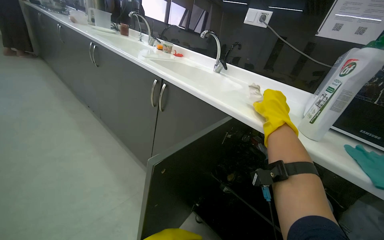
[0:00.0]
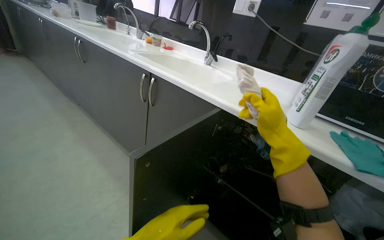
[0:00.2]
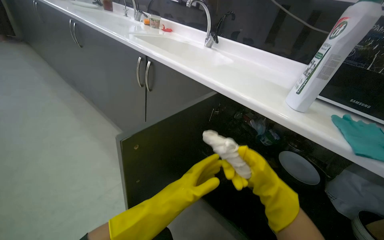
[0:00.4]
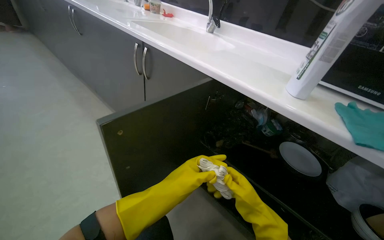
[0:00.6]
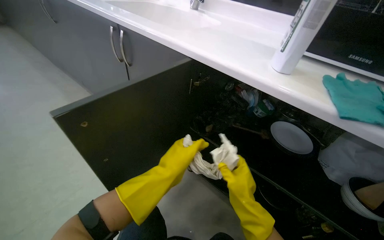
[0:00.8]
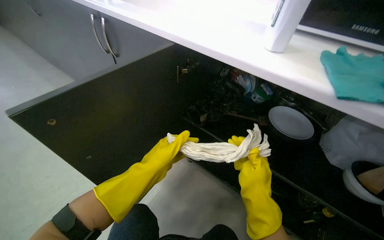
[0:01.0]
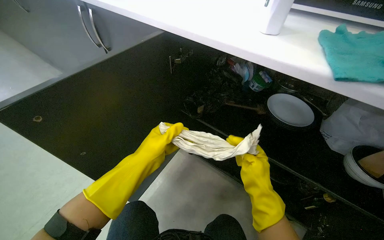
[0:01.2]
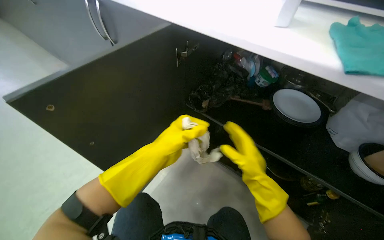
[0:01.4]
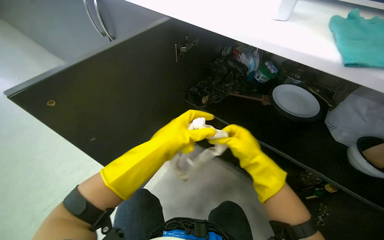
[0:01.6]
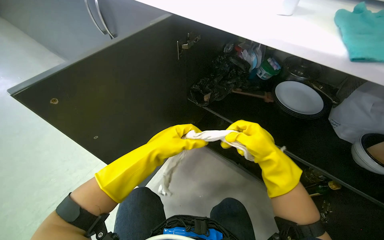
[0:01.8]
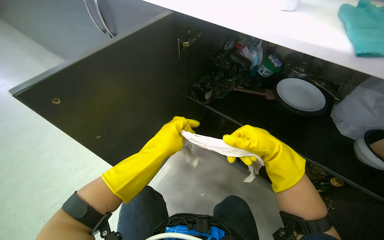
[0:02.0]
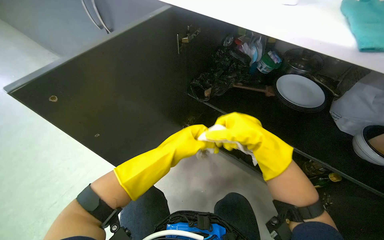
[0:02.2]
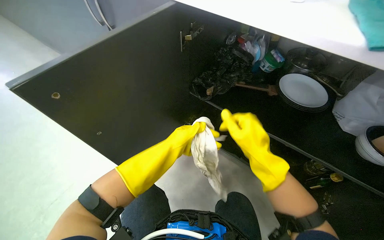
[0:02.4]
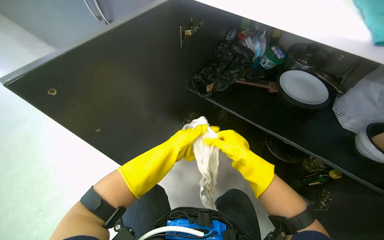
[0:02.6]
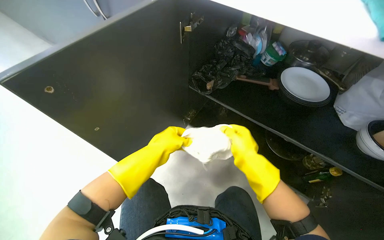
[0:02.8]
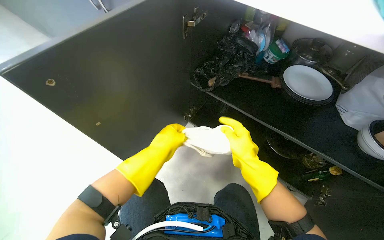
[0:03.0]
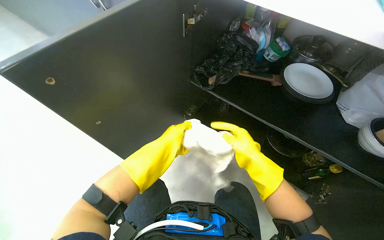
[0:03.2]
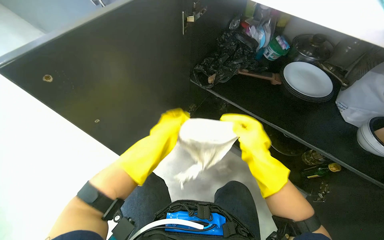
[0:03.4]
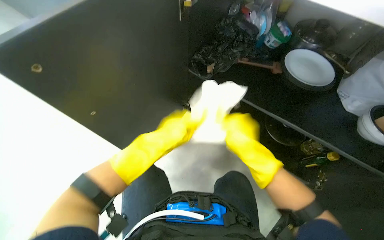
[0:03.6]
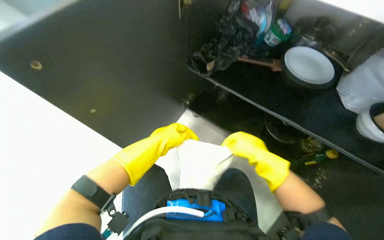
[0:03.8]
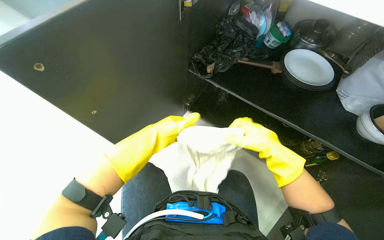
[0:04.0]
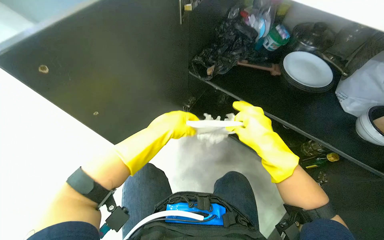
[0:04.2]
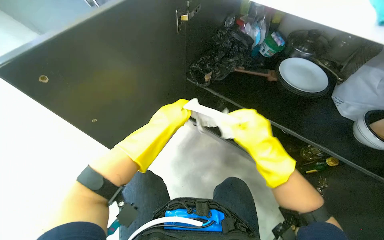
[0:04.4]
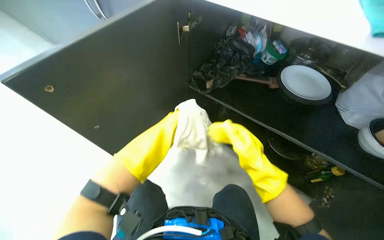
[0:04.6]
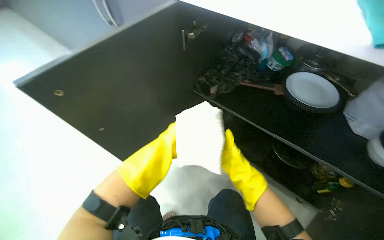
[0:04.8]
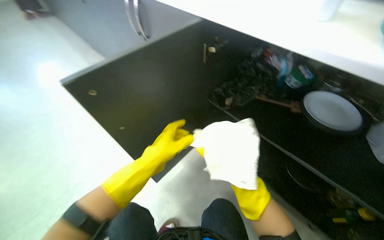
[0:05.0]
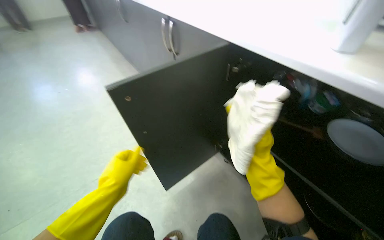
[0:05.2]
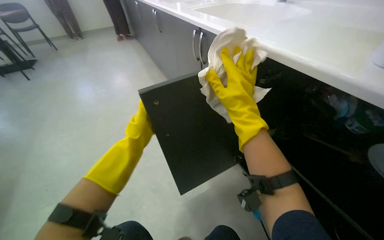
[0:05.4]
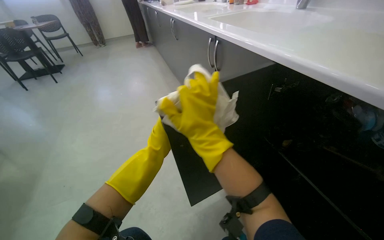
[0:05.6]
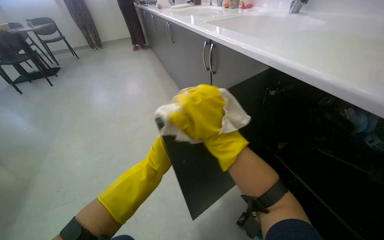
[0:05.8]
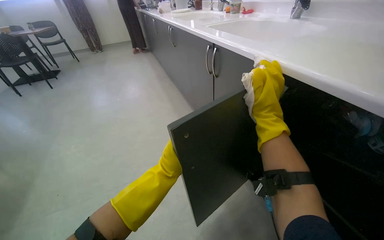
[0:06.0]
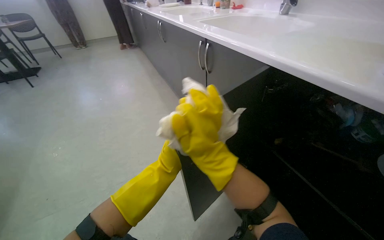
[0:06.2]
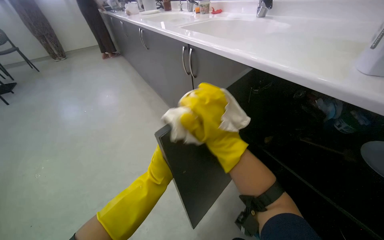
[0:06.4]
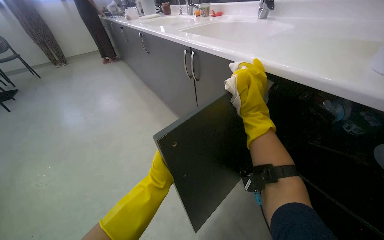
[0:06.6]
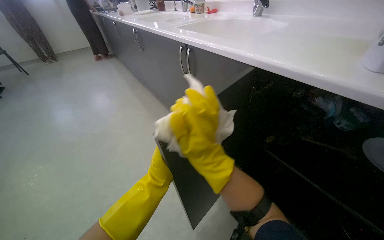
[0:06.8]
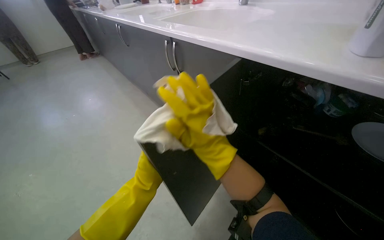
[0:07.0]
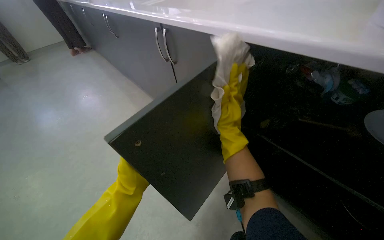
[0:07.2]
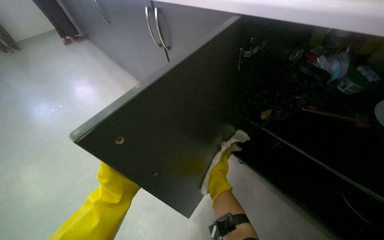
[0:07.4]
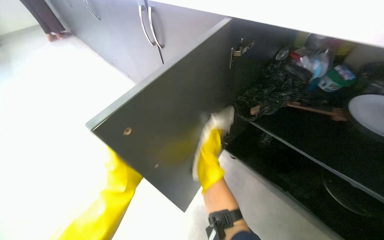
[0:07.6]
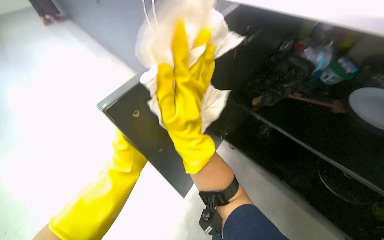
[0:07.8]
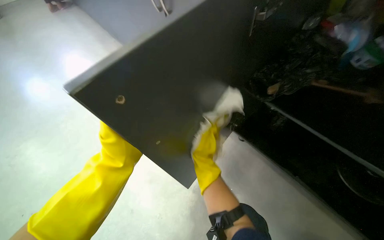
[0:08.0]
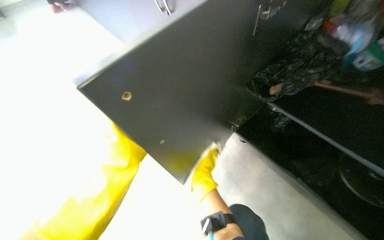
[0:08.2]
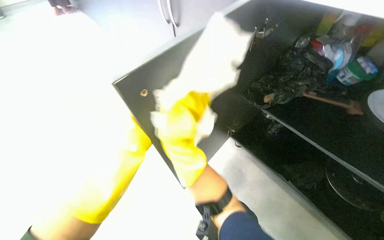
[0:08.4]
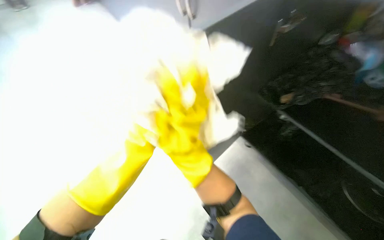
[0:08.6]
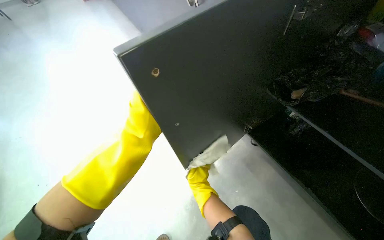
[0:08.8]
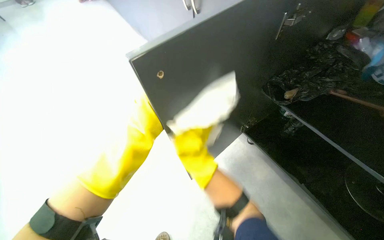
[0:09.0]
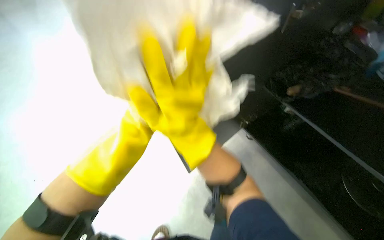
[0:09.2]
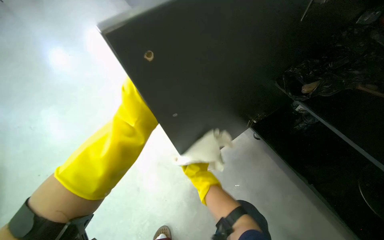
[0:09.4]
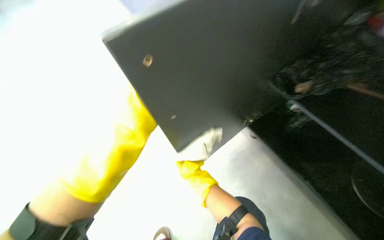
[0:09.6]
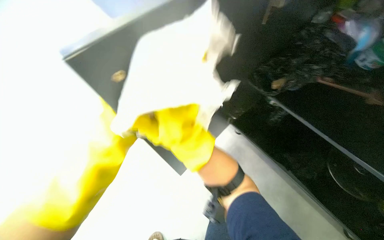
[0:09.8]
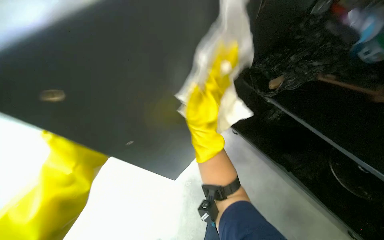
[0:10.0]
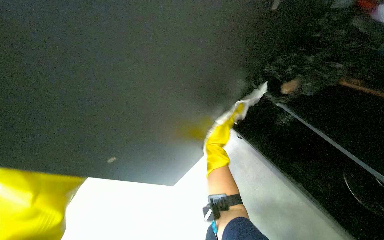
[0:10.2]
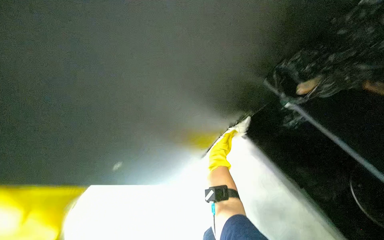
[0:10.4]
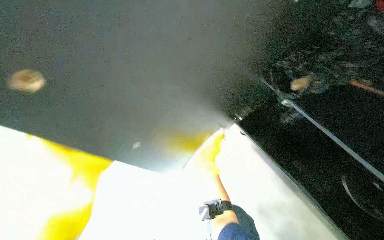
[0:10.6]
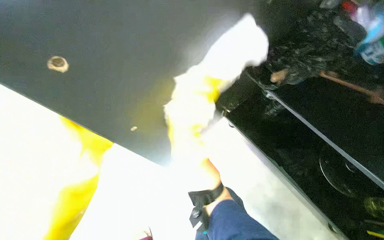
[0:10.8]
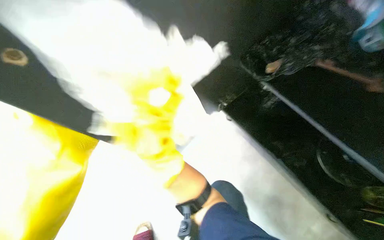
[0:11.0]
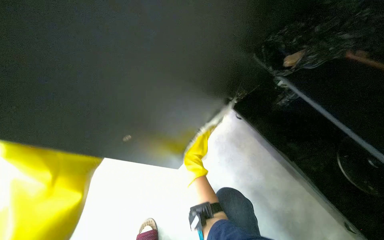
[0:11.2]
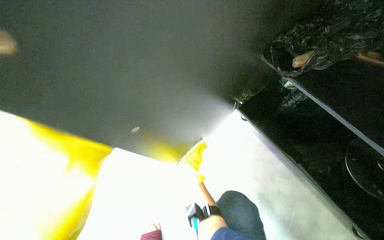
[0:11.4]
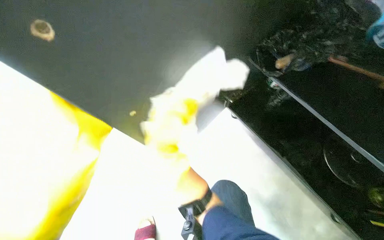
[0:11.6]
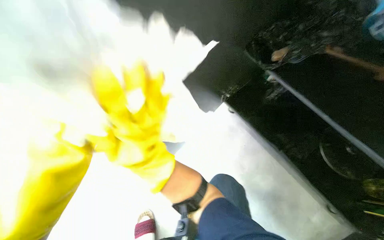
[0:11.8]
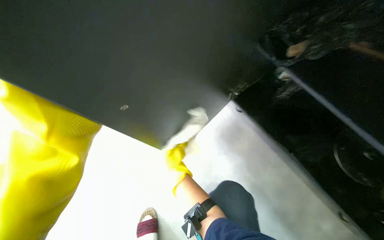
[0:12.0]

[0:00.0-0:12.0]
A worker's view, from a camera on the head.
Job: cleaning kitchen.
The whole recording: Cleaning kitchen cabinets. The worker cleans the kitchen cabinets, including the exterior, interior, and items inside, using a cleaning cloth.
0:00.0 to 0:01.6: The camera pitches downward, by approximately 25 degrees. The right hand shifts some 40 cm down the picture.
0:03.0 to 0:04.4: The hands are busy where they are.
0:04.4 to 0:06.0: The head rotates roughly 35 degrees to the left. The wearer looks roughly 20 degrees further upward. The left hand moves nearer and farther over some 25 cm, changing direction 2 times.
0:06.0 to 0:07.6: The head rotates about 20 degrees to the right. The right hand goes up and down the picture, approximately 25 cm each way, reversing 2 times.
0:07.6 to 0:09.0: The right hand goes up and down the picture, roughly 30 cm each way, reversing 4 times.

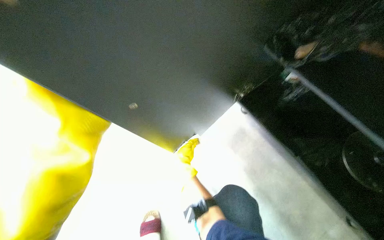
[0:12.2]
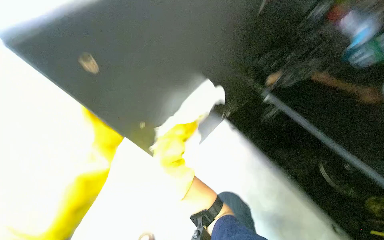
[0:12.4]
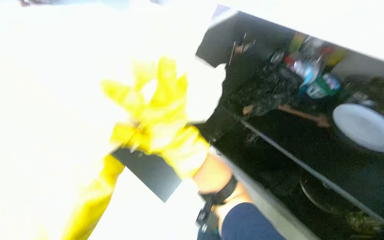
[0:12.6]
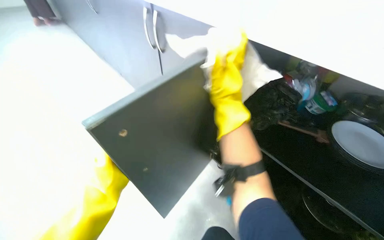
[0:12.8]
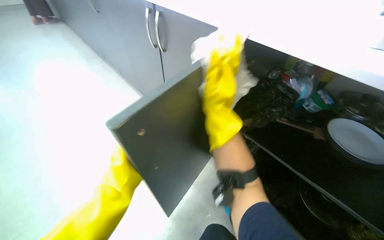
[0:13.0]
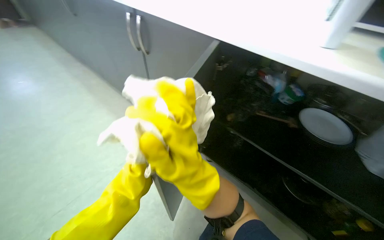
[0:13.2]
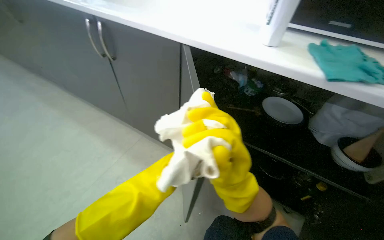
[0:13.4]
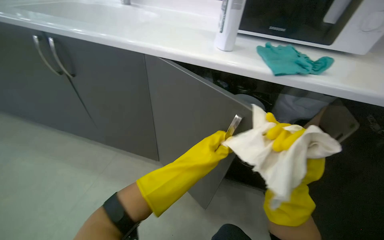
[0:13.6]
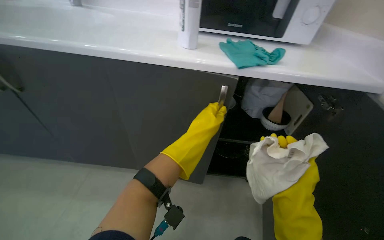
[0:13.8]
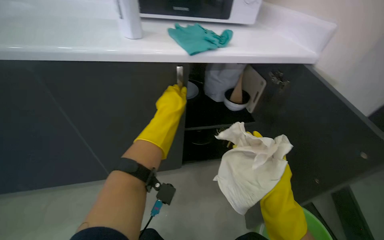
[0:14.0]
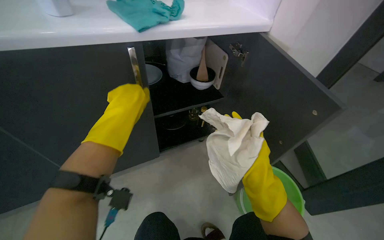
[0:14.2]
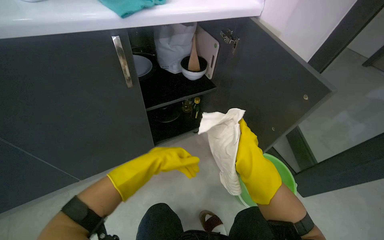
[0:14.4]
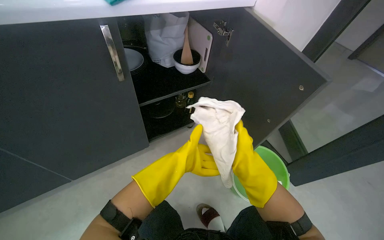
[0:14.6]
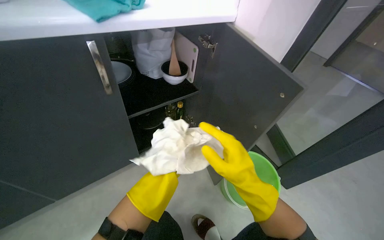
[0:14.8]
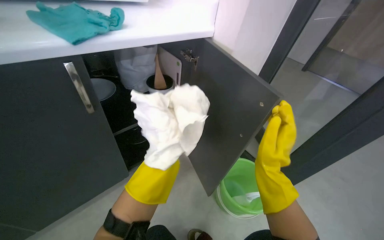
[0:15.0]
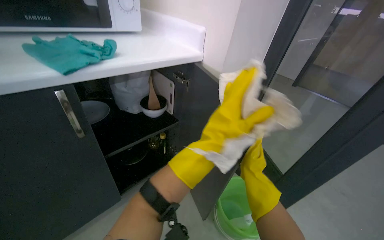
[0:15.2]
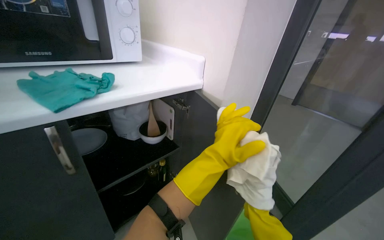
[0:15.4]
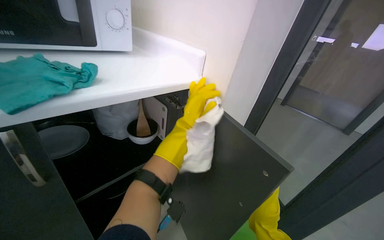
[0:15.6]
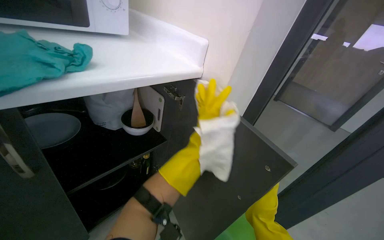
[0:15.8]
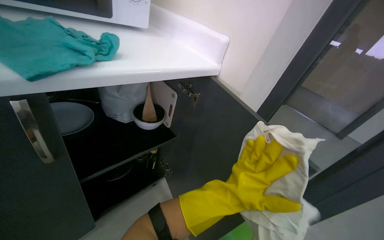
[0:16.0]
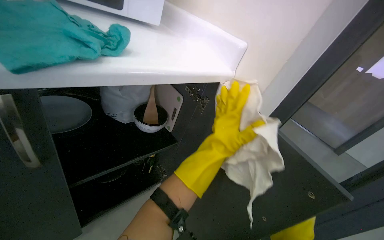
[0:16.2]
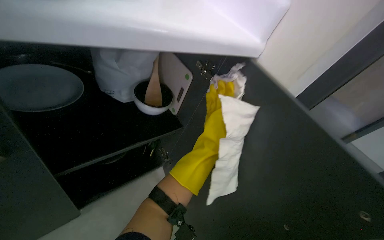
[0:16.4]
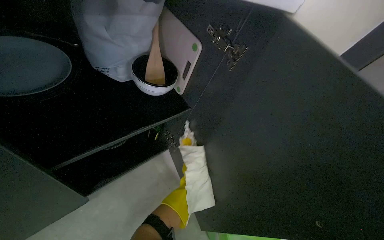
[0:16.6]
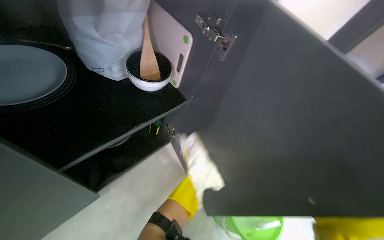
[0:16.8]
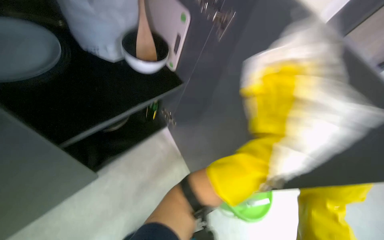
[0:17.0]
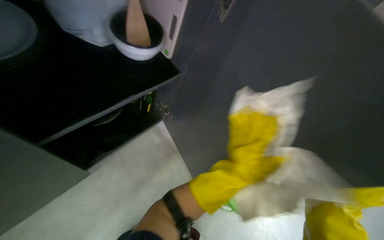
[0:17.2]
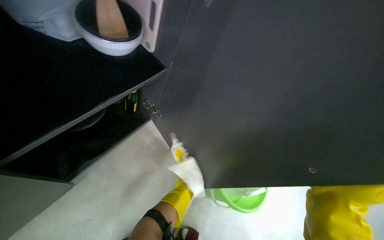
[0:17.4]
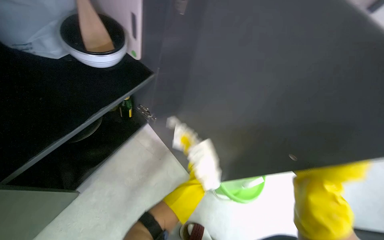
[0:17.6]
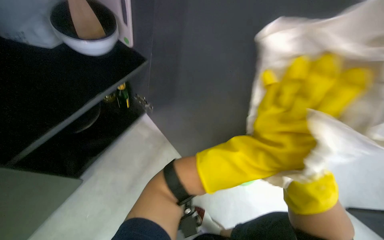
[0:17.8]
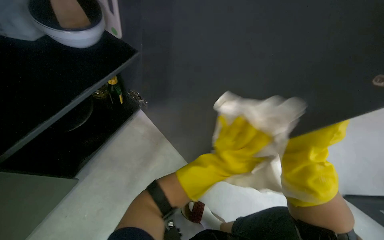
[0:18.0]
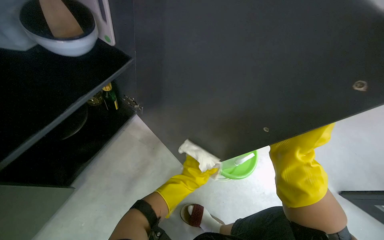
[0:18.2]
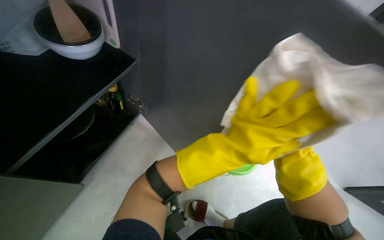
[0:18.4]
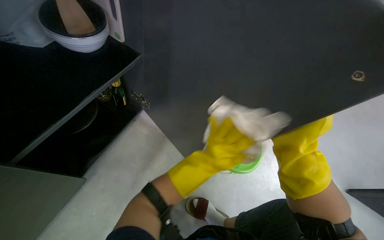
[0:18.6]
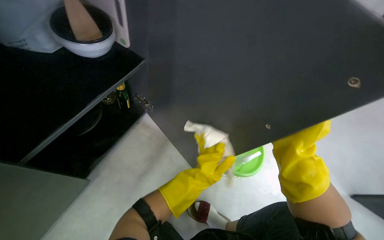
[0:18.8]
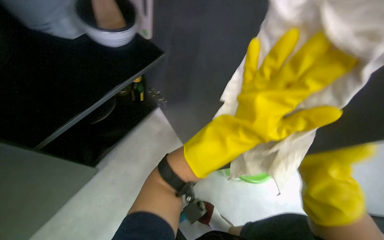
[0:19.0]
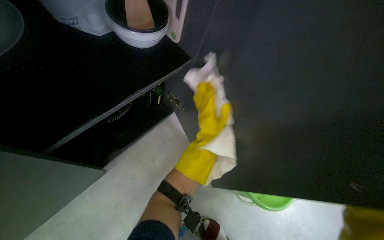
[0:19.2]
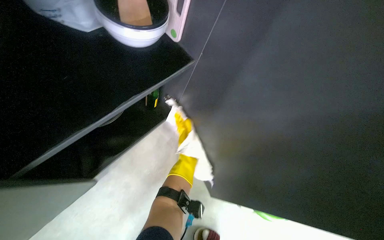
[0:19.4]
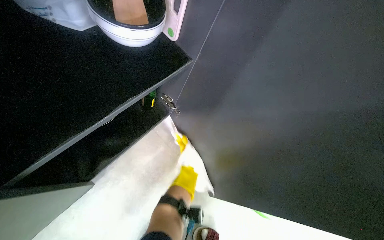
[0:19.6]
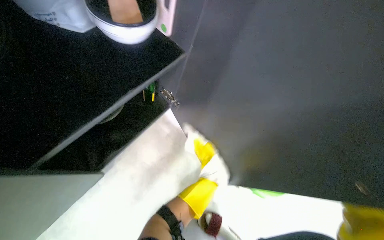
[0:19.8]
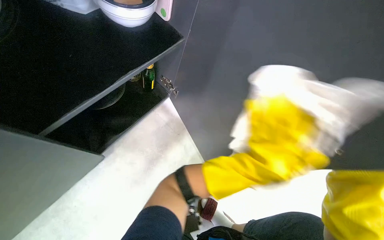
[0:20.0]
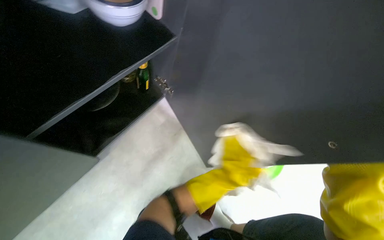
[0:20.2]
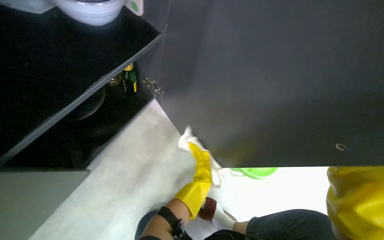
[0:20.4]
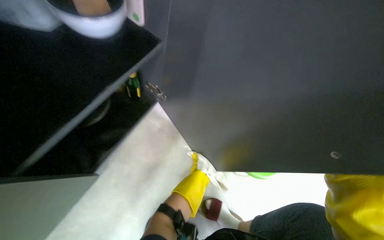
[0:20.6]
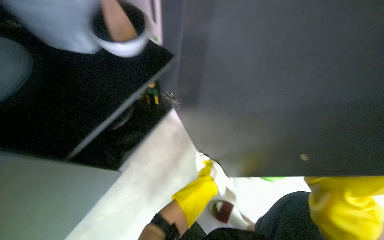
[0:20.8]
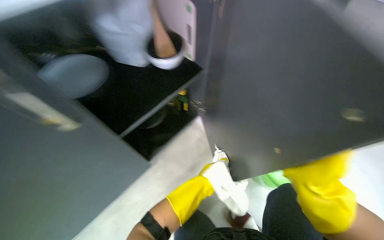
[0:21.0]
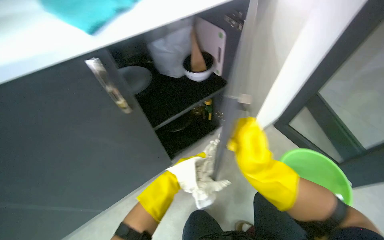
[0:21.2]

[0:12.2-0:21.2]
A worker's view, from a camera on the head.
Job: cleaning kitchen.
The whole recording: Cleaning kitchen cabinets. The worker cleans the kitchen cabinets, including the exterior, interior, and items inside, using a cleaning cloth.
0:12.2 to 0:13.8: The wearer's head swings about 50 degrees to the right. The wearer looks some 25 degrees further upward.
0:13.8 to 0:15.2: The wearer's head swings some 50 degrees to the right.
0:15.2 to 0:16.6: The camera pitches downward, by approximately 15 degrees.
0:16.6 to 0:18.2: The wearer looks about 15 degrees further downward. The left hand goes up and down the picture, some 25 cm each way, reversing 2 times.
0:19.8 to 0:21.2: The view swings some 20 degrees to the left.
